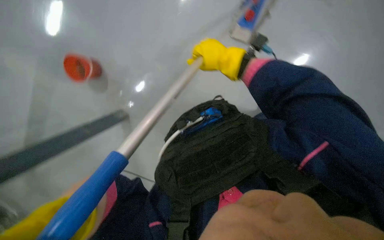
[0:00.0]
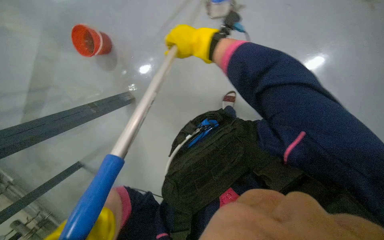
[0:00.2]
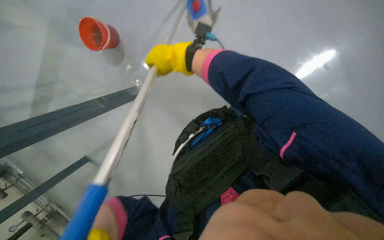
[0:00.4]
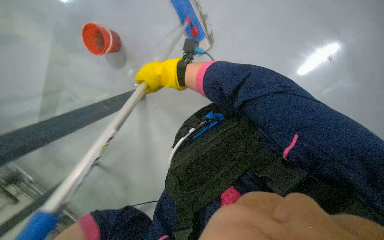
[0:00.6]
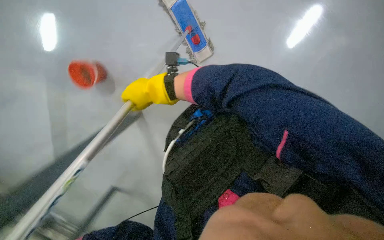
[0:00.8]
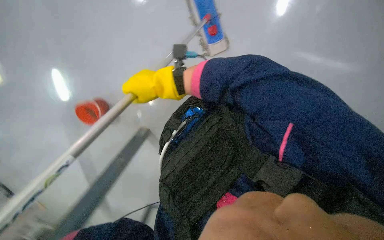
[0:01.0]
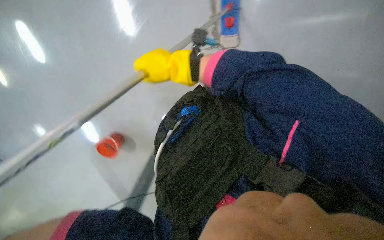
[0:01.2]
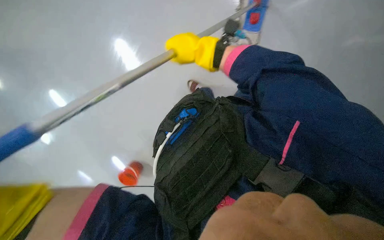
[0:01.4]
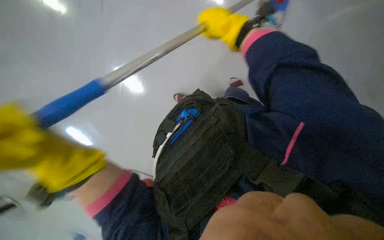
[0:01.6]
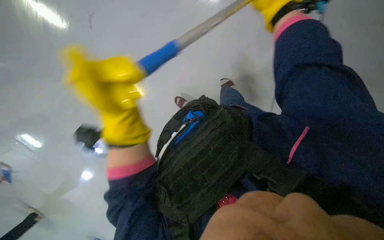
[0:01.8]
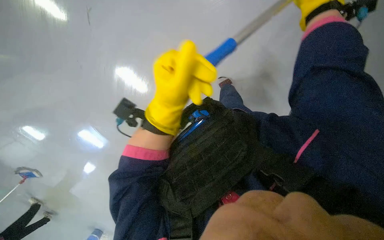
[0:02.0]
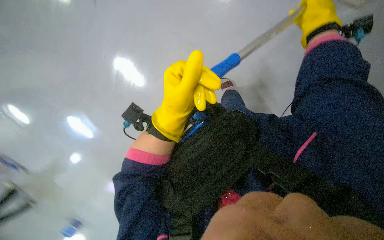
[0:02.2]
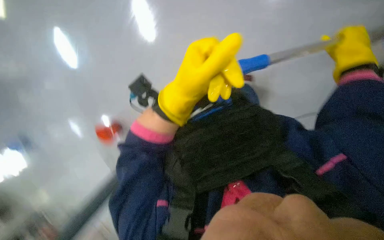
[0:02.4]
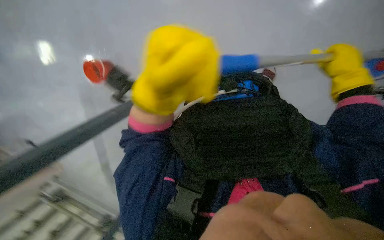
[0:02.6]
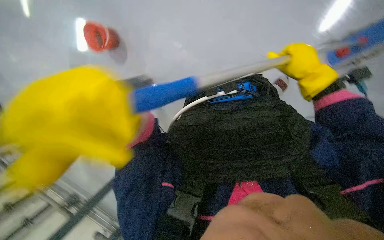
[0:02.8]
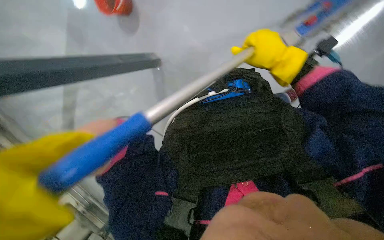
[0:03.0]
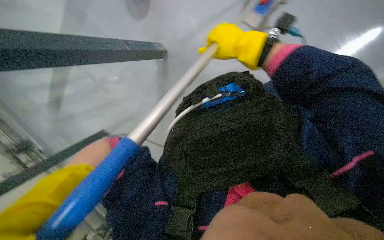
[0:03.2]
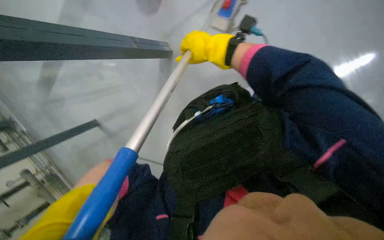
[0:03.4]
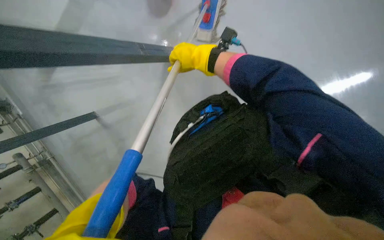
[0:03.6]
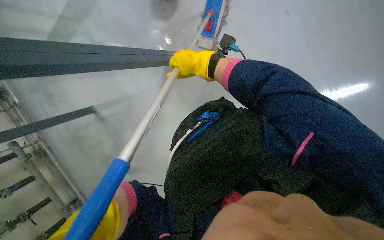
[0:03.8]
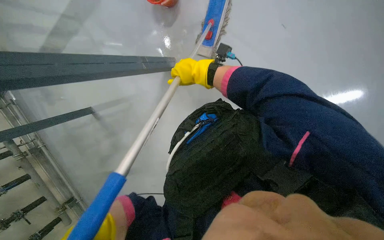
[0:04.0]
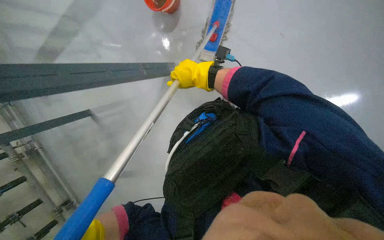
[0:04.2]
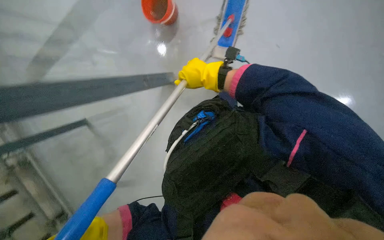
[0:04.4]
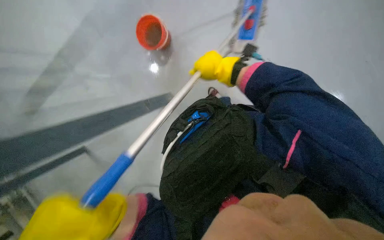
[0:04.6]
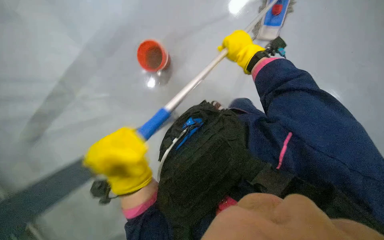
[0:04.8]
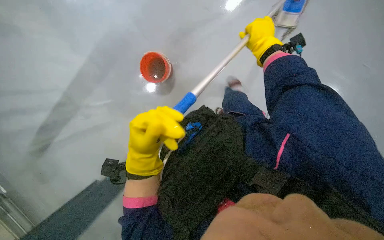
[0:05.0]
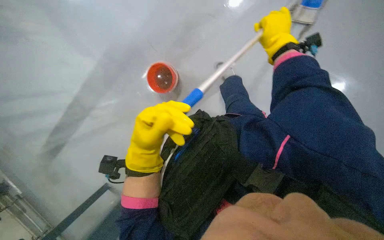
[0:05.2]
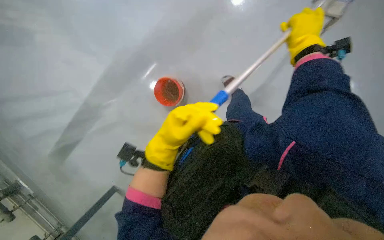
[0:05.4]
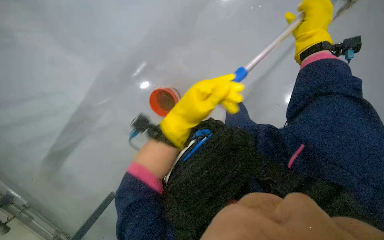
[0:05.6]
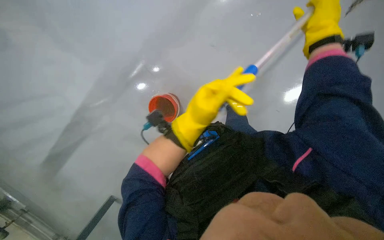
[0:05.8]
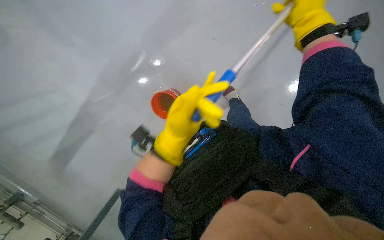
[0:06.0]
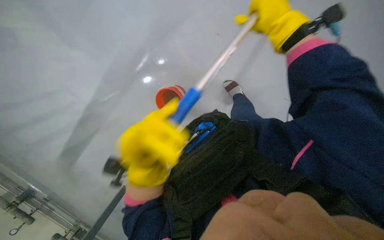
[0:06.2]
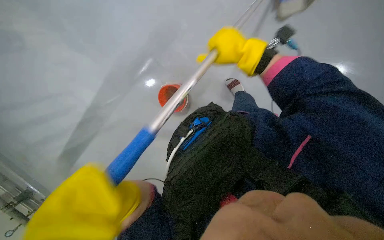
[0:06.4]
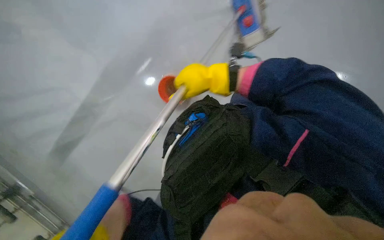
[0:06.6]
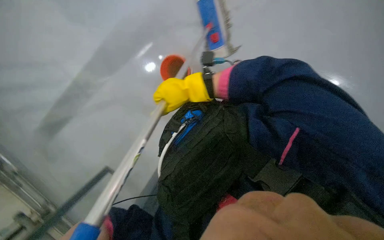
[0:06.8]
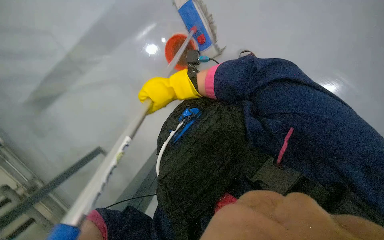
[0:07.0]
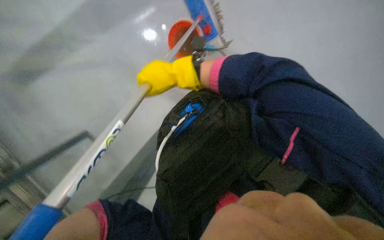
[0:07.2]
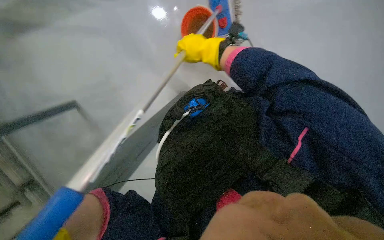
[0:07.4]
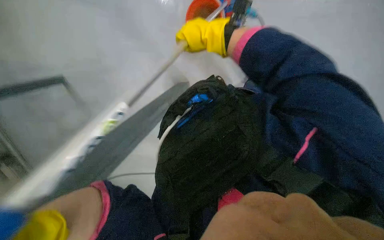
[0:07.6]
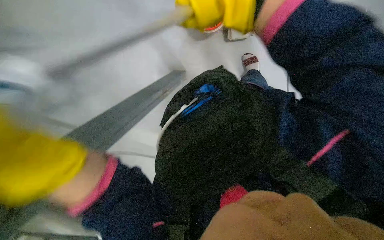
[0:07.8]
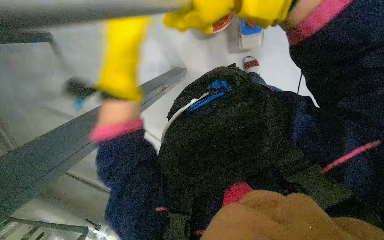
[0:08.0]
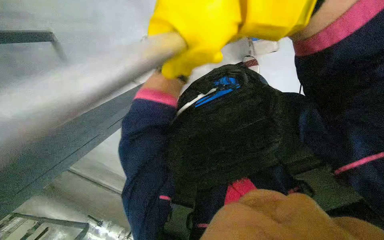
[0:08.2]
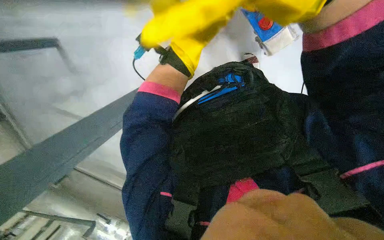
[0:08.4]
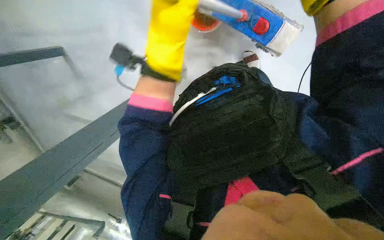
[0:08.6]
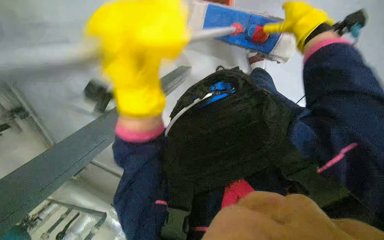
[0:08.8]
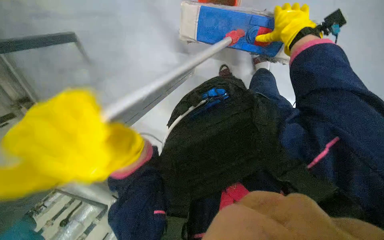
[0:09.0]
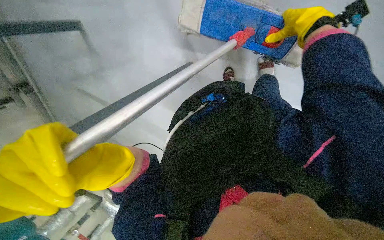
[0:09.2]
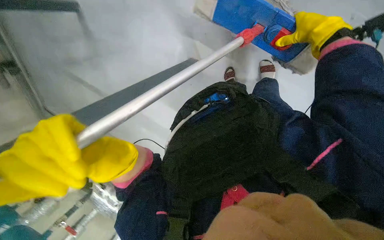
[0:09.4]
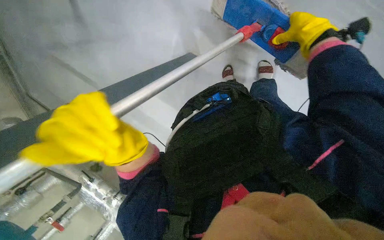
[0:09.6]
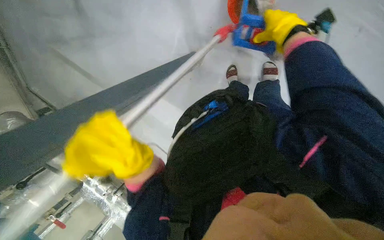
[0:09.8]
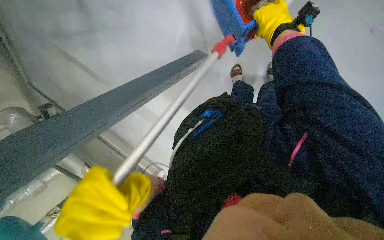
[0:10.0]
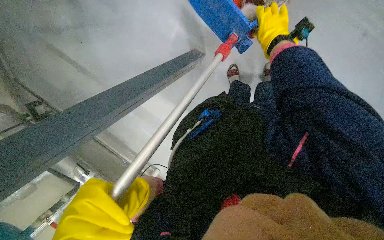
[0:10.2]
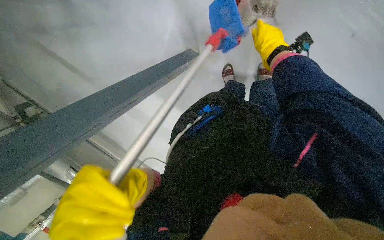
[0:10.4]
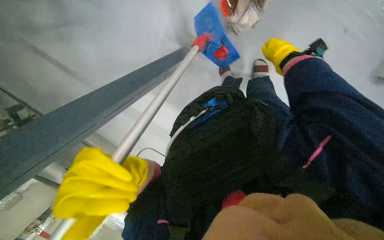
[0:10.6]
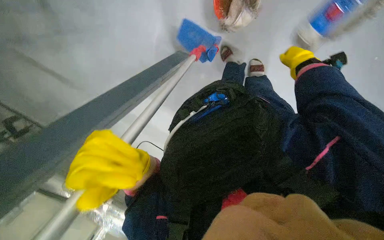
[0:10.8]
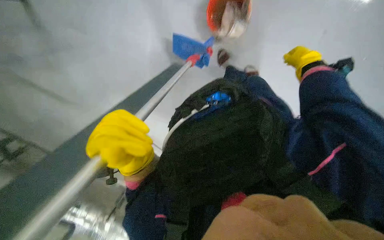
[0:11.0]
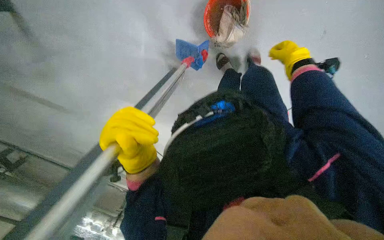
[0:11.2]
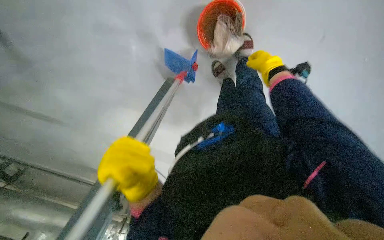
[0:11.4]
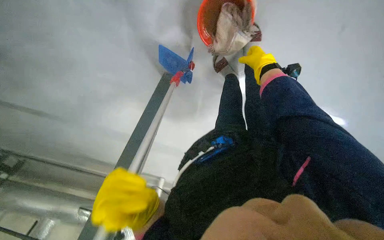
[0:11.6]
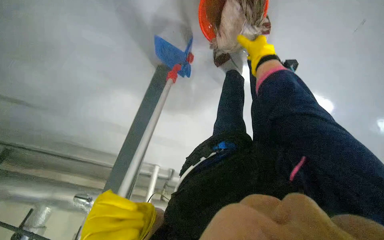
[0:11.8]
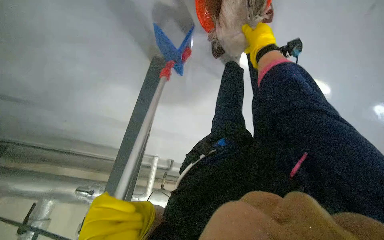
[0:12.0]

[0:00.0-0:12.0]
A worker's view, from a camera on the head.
Job: mopping floor.
The whole recording: Mopping the floor. The worker mops the floor, periodically wringing the mop and changing the mop head.
0:00.0 to 0:01.6: The right hand moves up the picture, roughly 15 cm, and moves approximately 15 cm to the left and comes back.
0:03.0 to 0:04.4: The right hand goes some 10 cm to the left.
0:04.4 to 0:06.0: The right hand travels to the right and up the picture by some 25 cm.
0:06.0 to 0:07.6: The right hand goes some 25 cm to the left.
0:07.6 to 0:09.0: The head turns to the left by about 15 degrees. The view tips downward by about 15 degrees.
0:10.4 to 0:12.0: The right hand travels to the right and back again, about 10 cm each way.

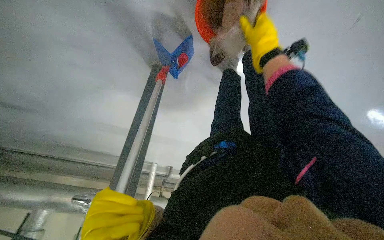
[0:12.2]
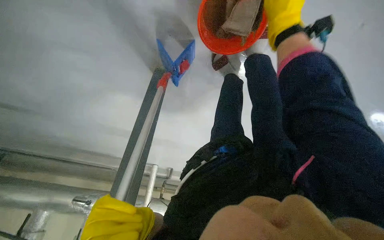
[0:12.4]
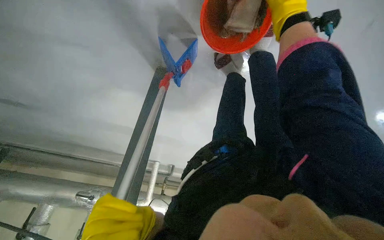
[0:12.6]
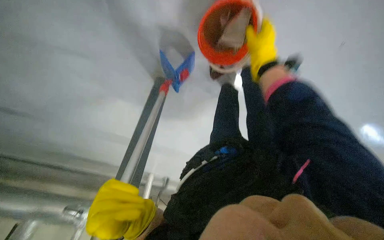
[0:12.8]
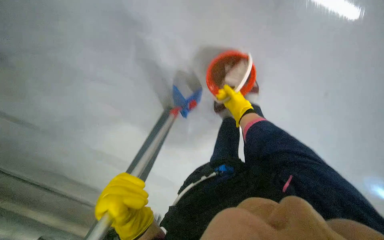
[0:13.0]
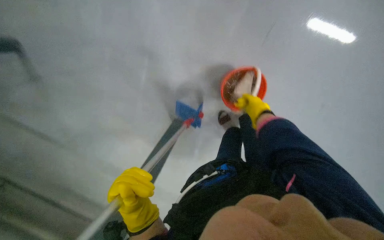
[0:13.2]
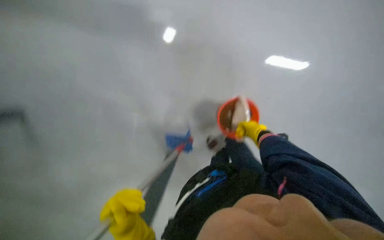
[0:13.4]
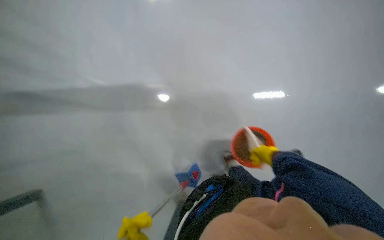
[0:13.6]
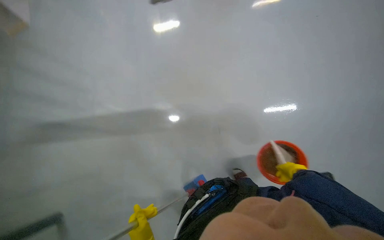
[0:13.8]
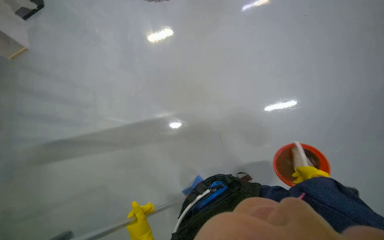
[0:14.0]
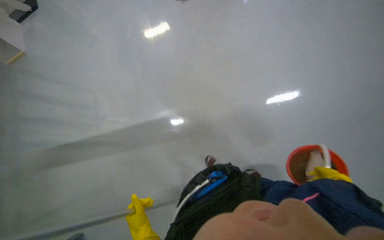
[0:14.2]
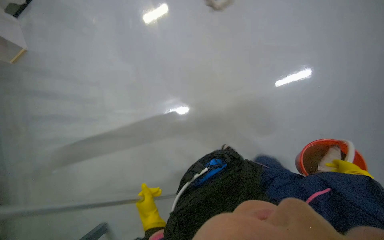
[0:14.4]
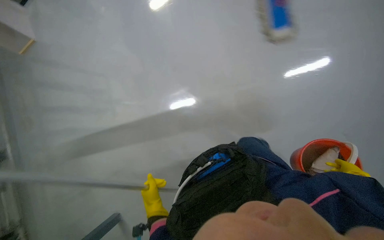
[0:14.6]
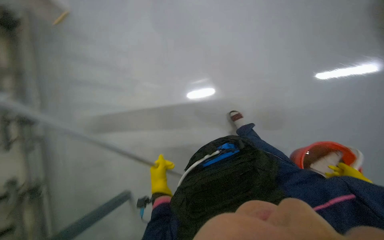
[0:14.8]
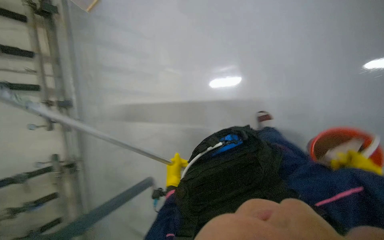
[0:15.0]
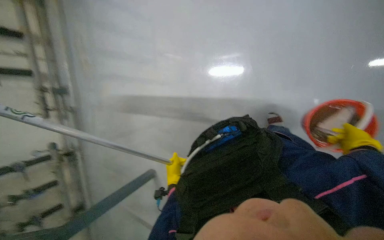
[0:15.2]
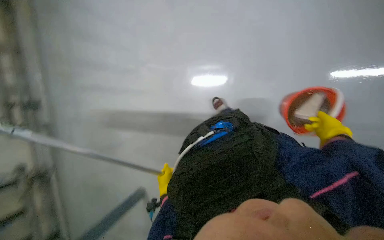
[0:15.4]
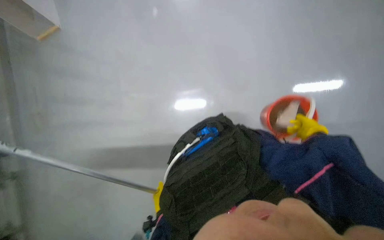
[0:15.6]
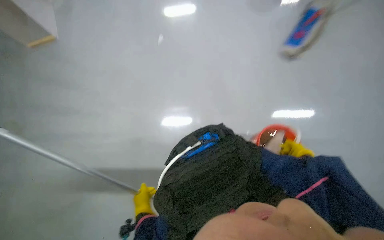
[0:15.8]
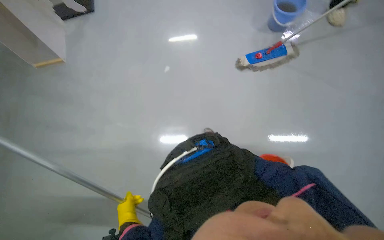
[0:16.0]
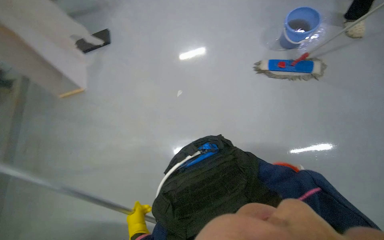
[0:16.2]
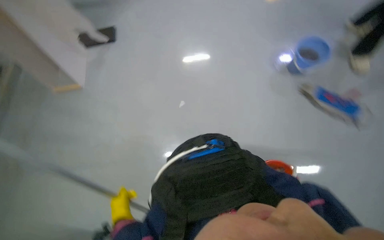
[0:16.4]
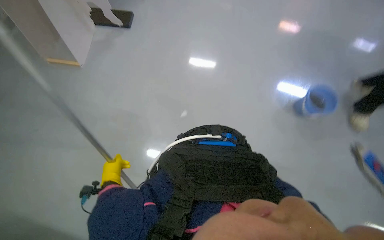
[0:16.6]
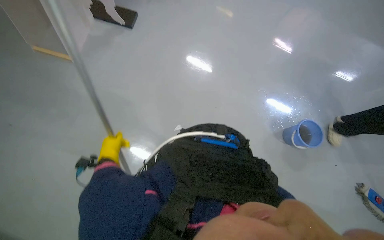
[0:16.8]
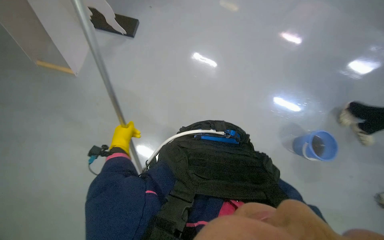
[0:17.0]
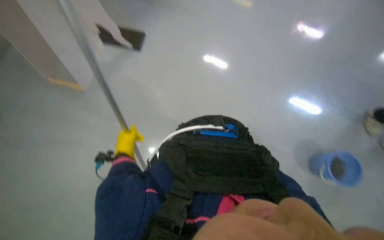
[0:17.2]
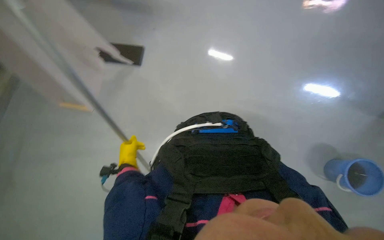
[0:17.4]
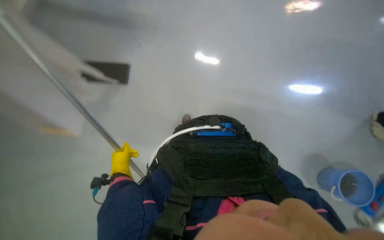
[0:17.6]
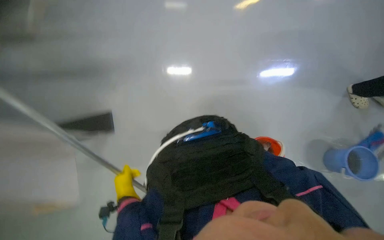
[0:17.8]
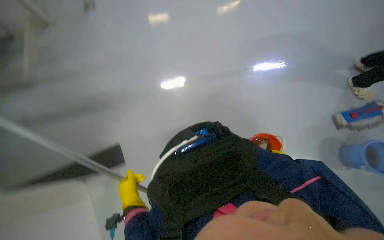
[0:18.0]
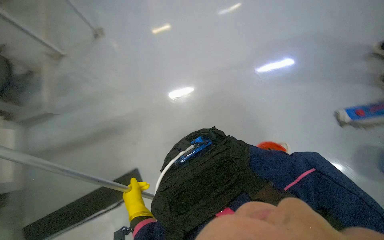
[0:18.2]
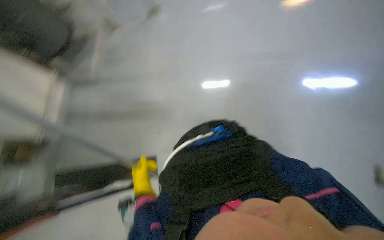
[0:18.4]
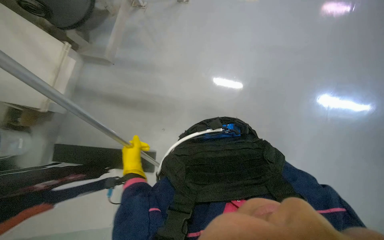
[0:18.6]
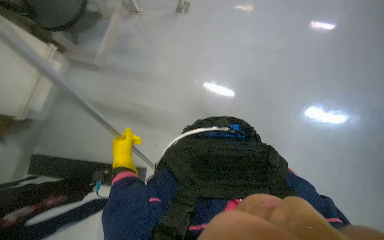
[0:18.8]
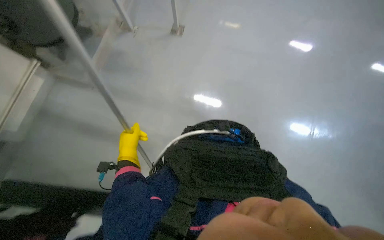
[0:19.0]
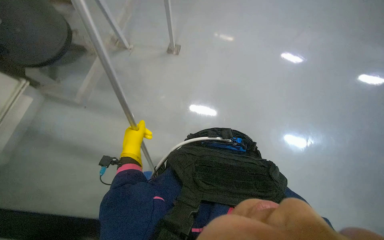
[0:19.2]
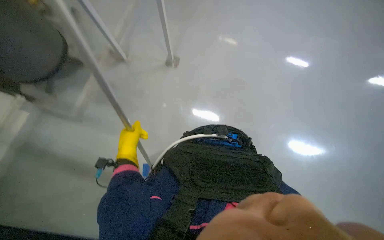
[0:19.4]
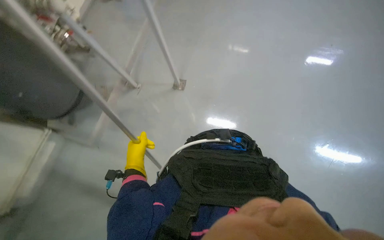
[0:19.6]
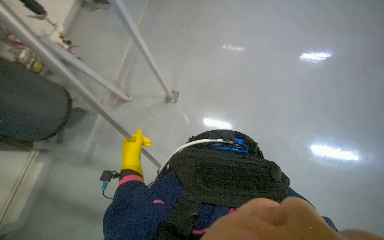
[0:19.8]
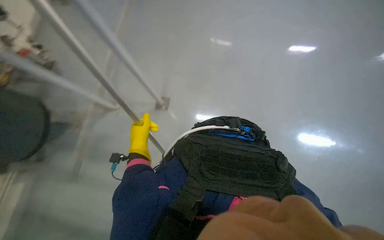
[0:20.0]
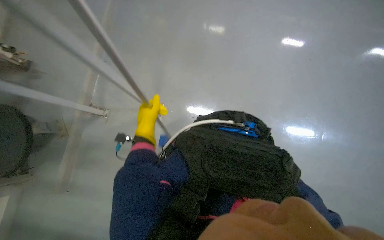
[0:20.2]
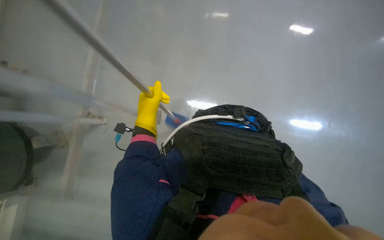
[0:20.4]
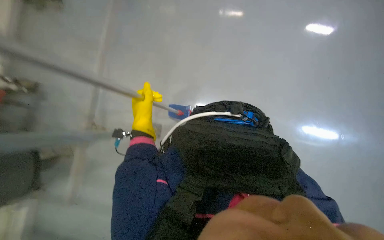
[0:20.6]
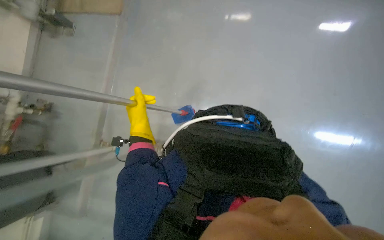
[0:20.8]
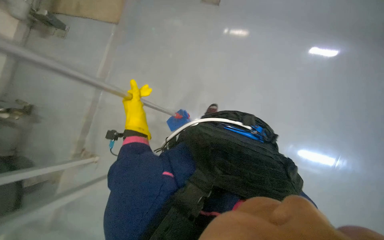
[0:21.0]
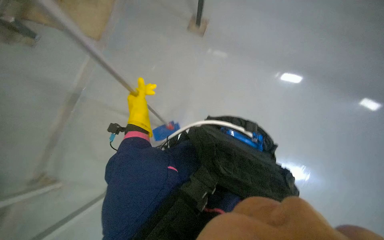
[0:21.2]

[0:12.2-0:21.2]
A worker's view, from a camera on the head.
Job: mopping floor.
The whole recording: Mopping the floor. The worker mops the floor, periodically wringing the mop and changing the mop head.
0:12.2 to 0:13.8: The view tilts about 40 degrees upward.
0:13.8 to 0:15.2: The view pans to the left by about 20 degrees. The view tilts some 20 degrees downward.
0:15.2 to 0:16.6: The camera is aimed roughly 20 degrees further to the right. The wearer looks some 35 degrees further upward.
0:18.2 to 0:19.8: The camera pitches upward, by about 25 degrees. The left hand moves farther from the camera and up the picture, roughly 20 cm.
0:19.8 to 0:21.2: The left hand travels up the picture by roughly 40 cm.
